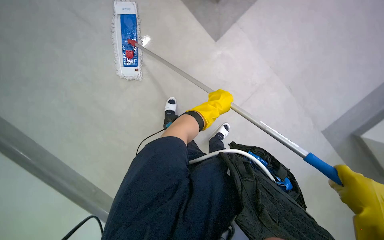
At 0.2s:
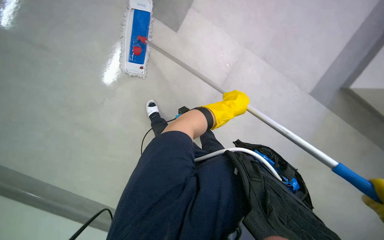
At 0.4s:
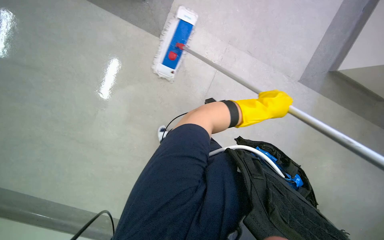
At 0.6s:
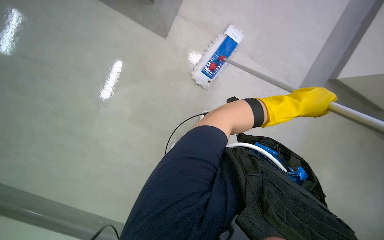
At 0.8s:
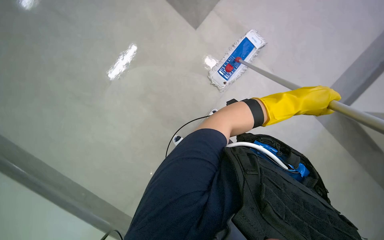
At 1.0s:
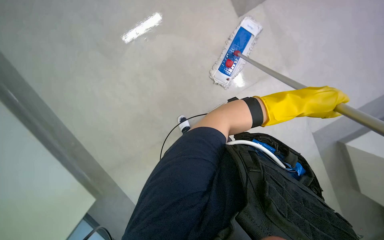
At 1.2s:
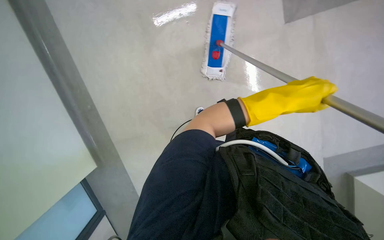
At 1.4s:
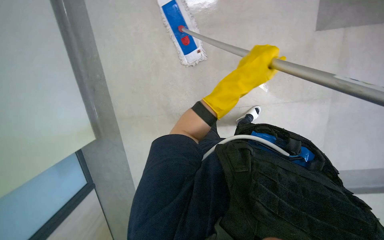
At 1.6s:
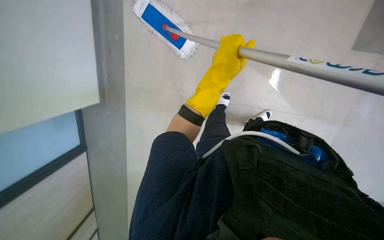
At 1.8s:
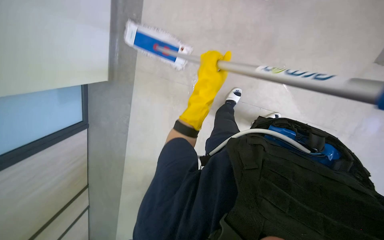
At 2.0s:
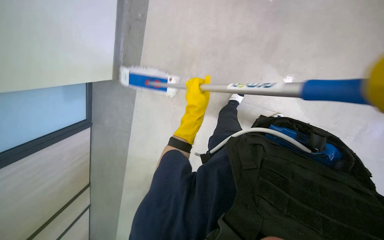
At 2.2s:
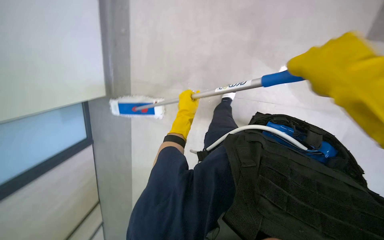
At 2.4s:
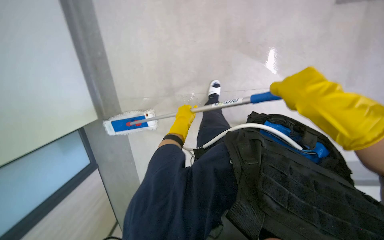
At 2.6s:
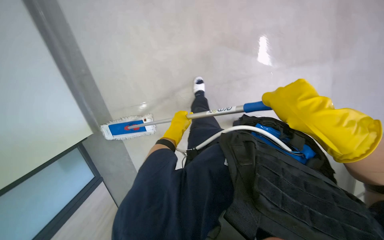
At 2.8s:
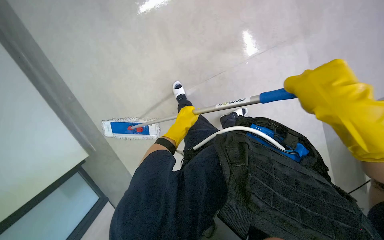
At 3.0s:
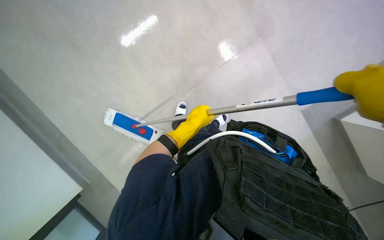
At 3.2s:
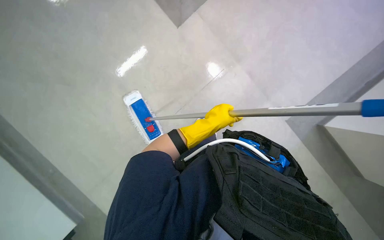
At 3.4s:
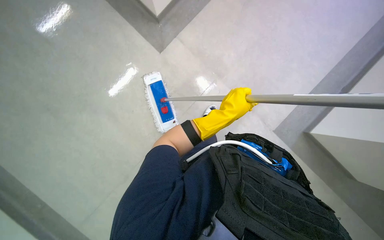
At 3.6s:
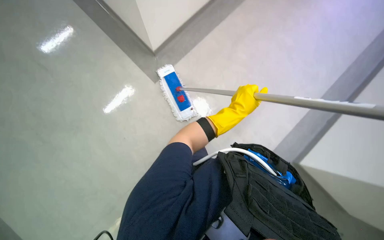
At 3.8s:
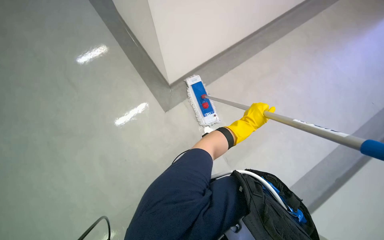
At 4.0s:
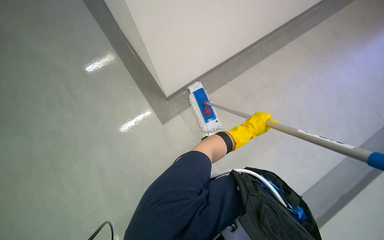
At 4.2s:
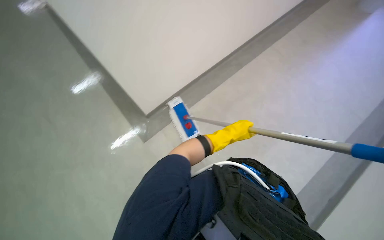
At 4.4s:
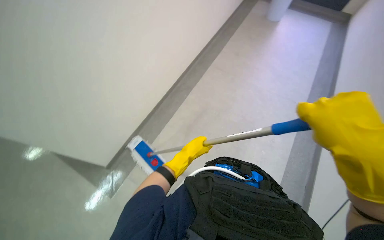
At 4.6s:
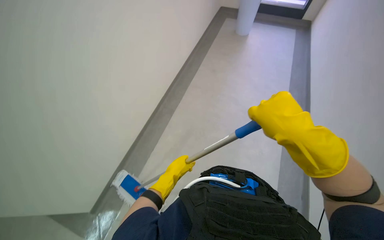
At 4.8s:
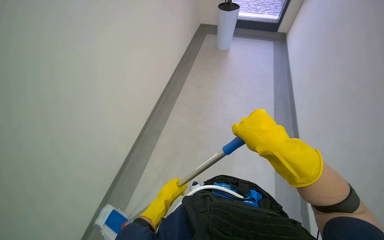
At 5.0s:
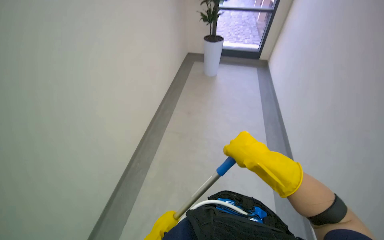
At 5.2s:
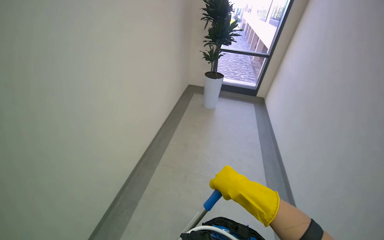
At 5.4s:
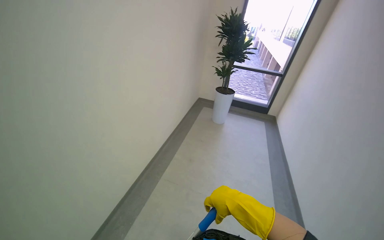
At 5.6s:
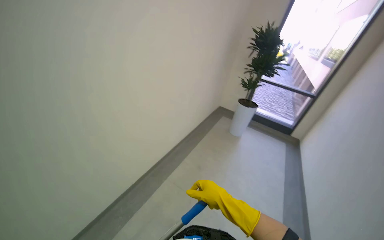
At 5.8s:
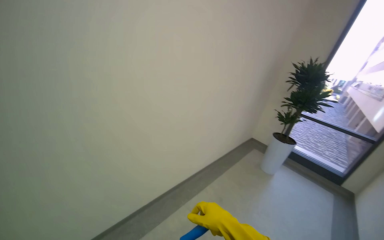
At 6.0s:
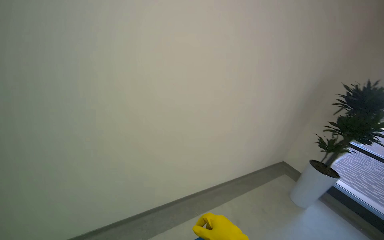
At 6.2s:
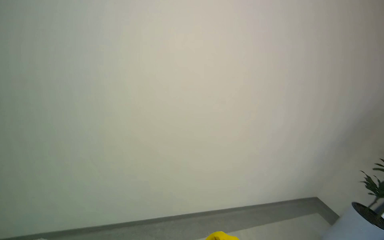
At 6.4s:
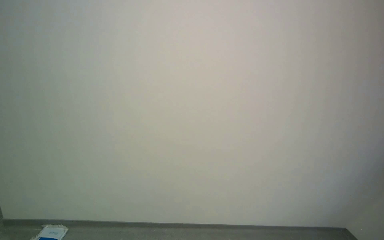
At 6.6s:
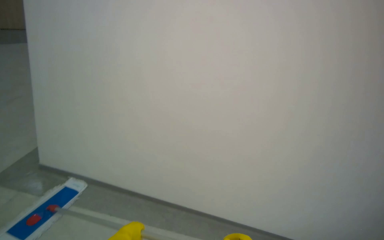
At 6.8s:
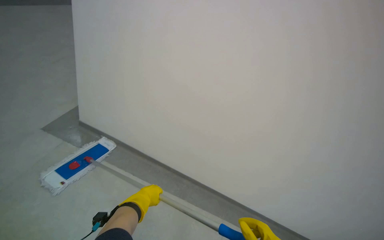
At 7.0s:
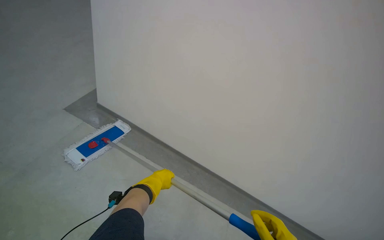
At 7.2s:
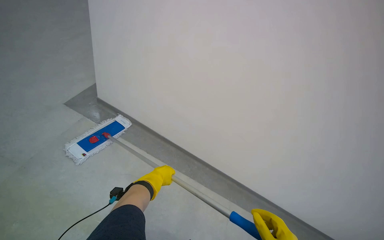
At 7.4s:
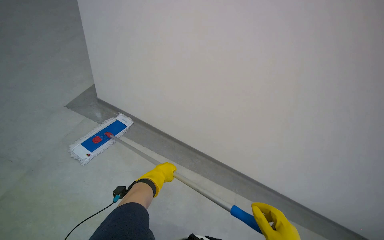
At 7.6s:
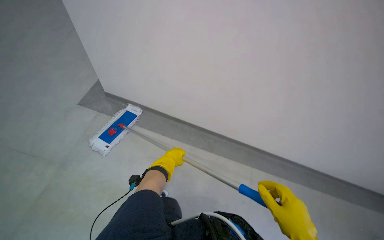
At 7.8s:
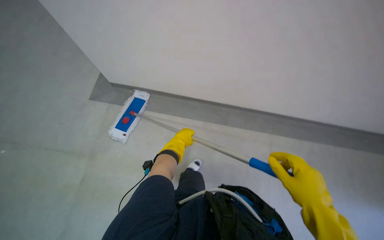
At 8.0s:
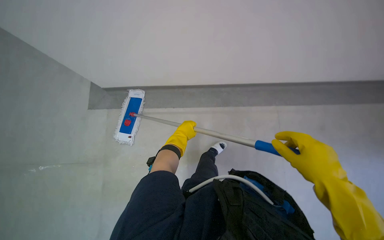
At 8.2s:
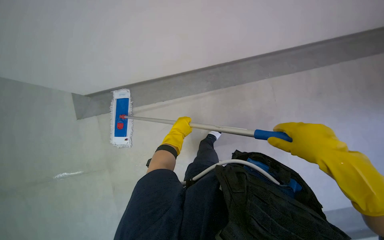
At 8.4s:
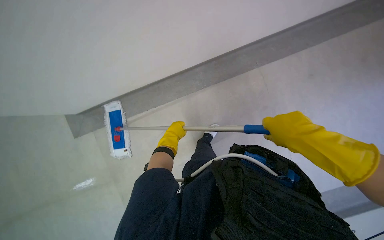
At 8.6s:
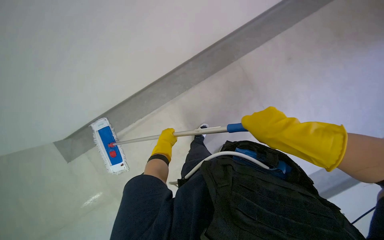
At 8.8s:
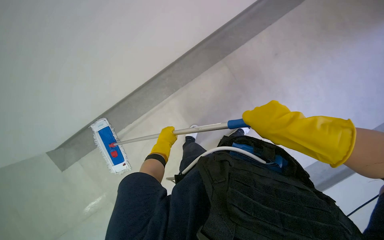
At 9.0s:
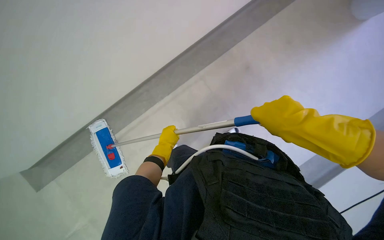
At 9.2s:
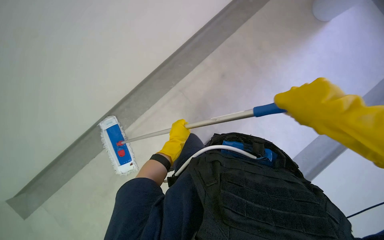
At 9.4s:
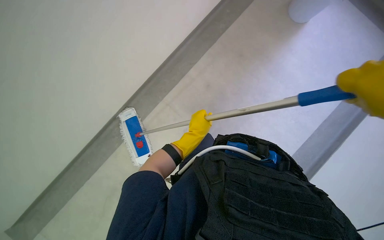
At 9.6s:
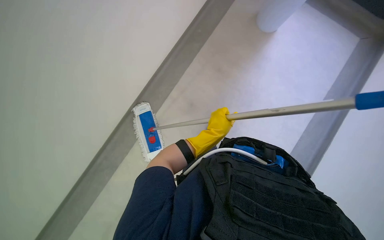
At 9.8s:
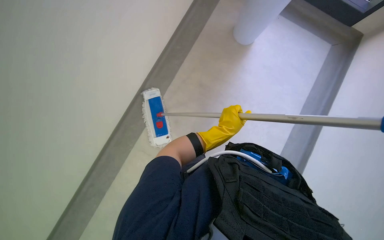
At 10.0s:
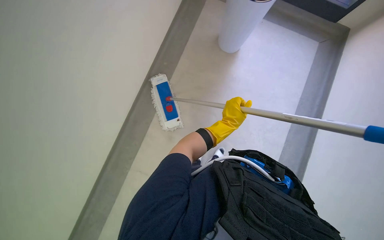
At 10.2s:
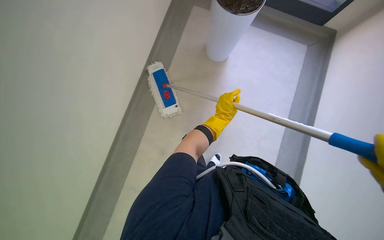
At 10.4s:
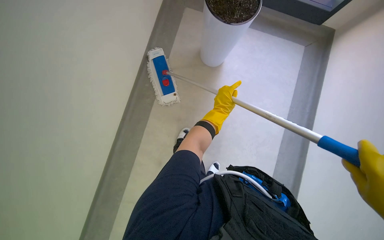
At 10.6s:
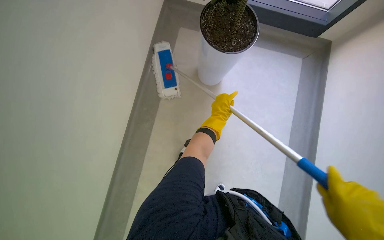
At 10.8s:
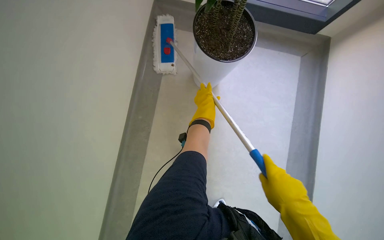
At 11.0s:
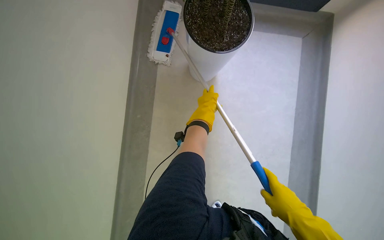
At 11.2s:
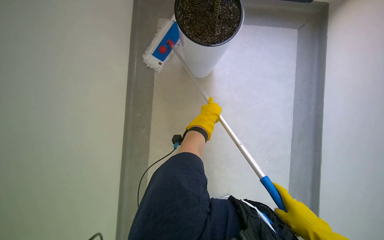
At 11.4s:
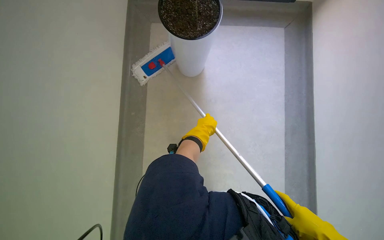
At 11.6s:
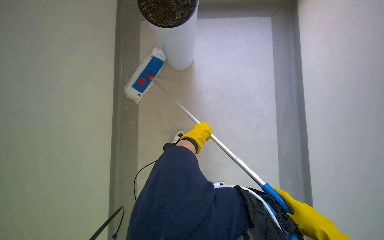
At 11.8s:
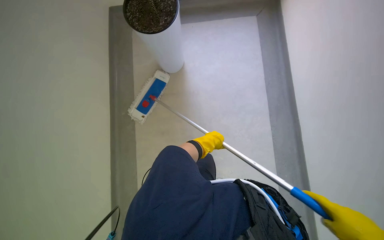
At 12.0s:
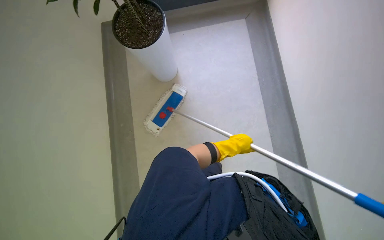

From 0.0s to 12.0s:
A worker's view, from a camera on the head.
Job: mopping floor.
The whole recording: Mopping hallway floor. The worker mops the hallway floor with a long-handled mop.
From 0.0s to 1.6s: The left hand is displaced nearer to the camera by roughly 25 cm, and goes to the right and returns, some 20 cm each way.
From 1.6s to 3.0s: The left hand shifts about 10 cm down the picture.
From 3.0s to 4.4s: The left hand travels to the right and back again, roughly 15 cm each way.
From 4.4s to 6.0s: The head turns to the left by approximately 30 degrees. The camera pitches upward, by roughly 50 degrees.
From 7.6s to 9.0s: The camera pitches downward, by roughly 20 degrees. Everything in view rotates roughly 55 degrees counterclockwise.
From 9.0s to 10.4s: The left hand travels up the picture and to the right by about 20 cm.
From 10.4s to 12.0s: The left hand travels to the right and down the picture by approximately 40 cm.

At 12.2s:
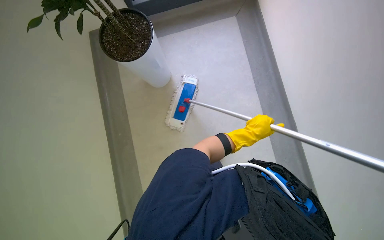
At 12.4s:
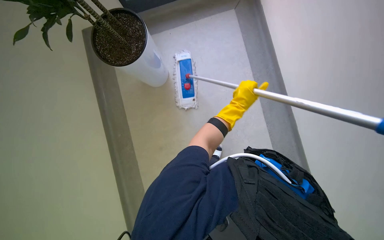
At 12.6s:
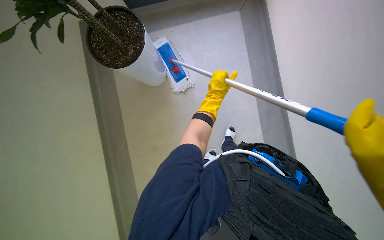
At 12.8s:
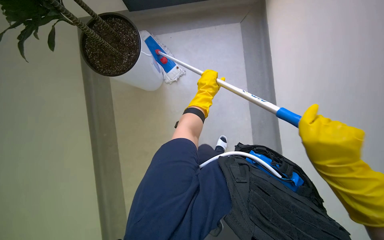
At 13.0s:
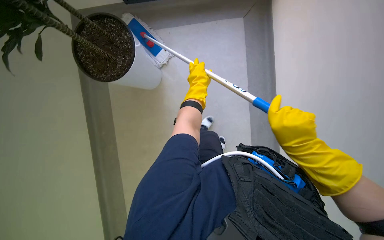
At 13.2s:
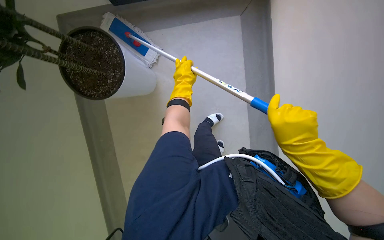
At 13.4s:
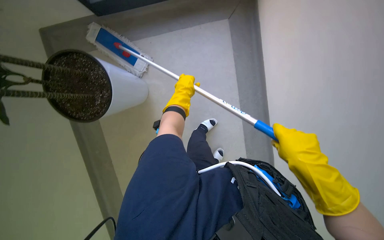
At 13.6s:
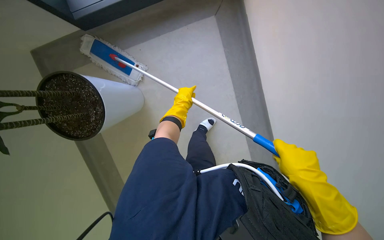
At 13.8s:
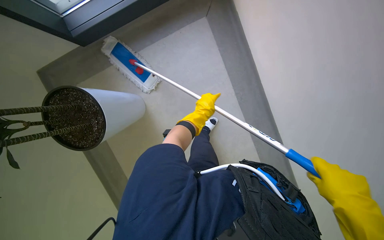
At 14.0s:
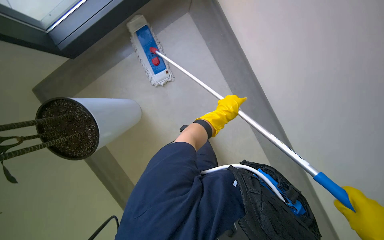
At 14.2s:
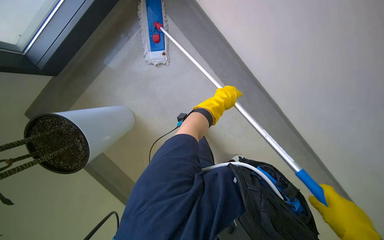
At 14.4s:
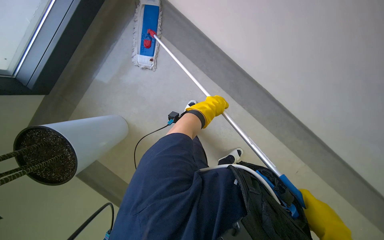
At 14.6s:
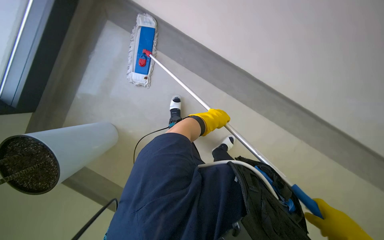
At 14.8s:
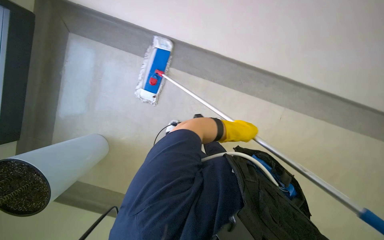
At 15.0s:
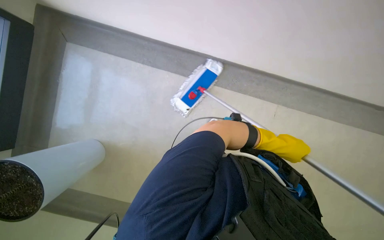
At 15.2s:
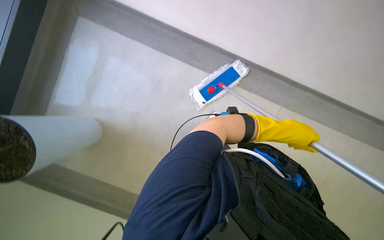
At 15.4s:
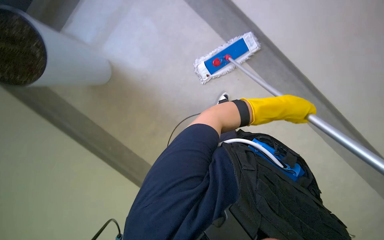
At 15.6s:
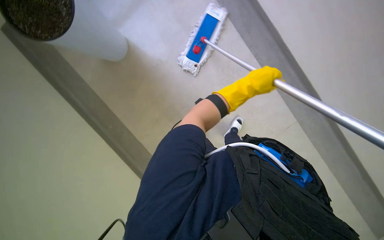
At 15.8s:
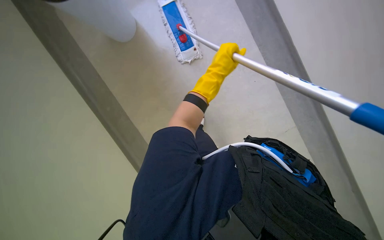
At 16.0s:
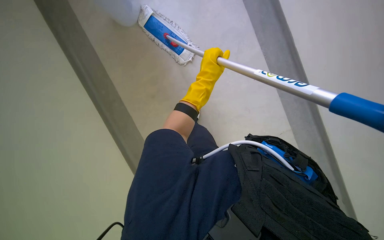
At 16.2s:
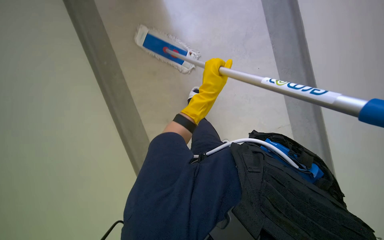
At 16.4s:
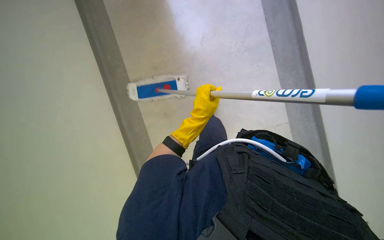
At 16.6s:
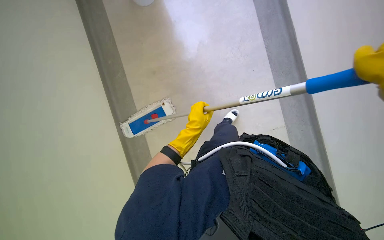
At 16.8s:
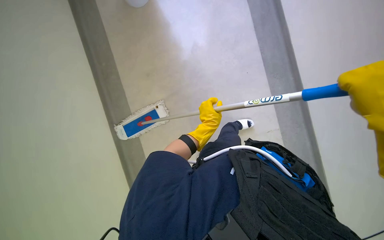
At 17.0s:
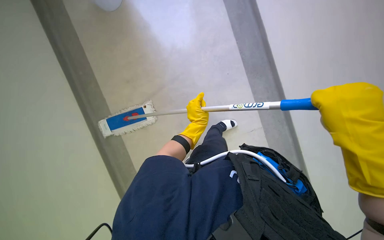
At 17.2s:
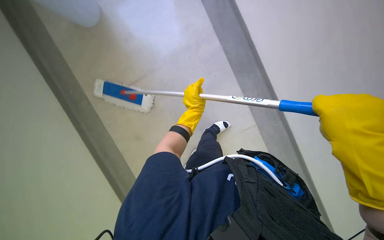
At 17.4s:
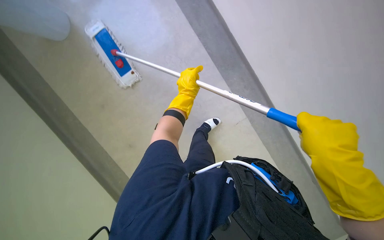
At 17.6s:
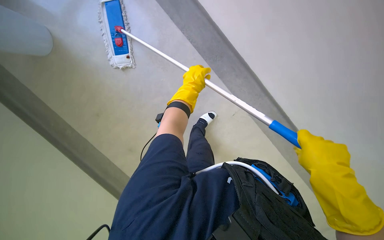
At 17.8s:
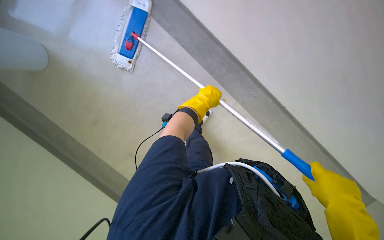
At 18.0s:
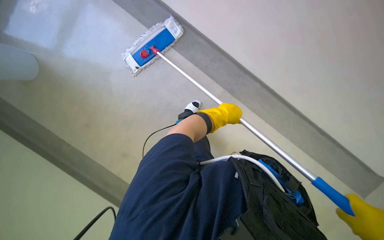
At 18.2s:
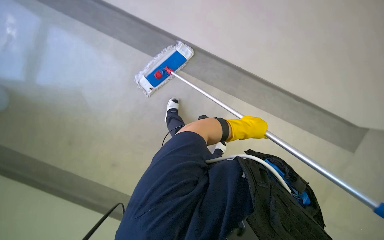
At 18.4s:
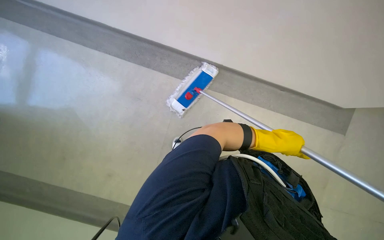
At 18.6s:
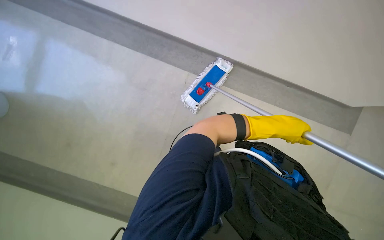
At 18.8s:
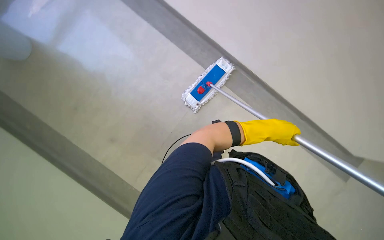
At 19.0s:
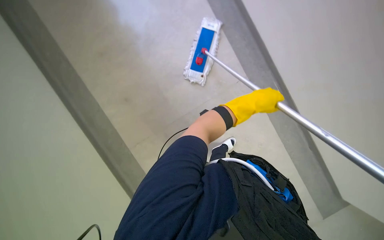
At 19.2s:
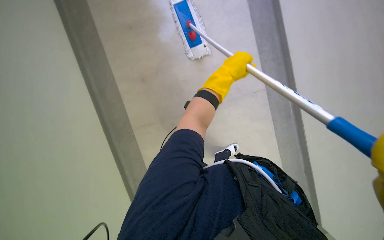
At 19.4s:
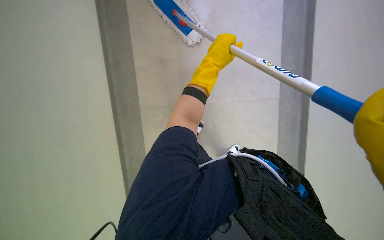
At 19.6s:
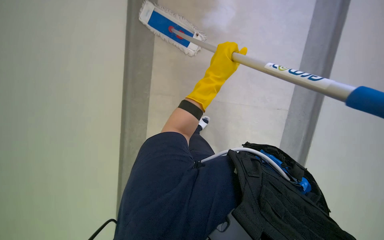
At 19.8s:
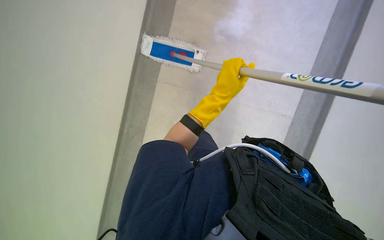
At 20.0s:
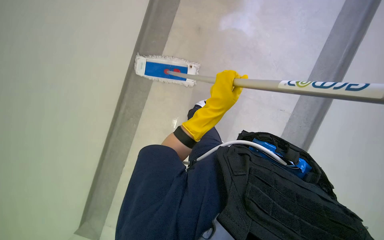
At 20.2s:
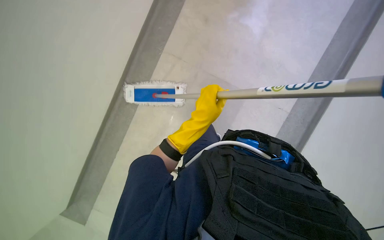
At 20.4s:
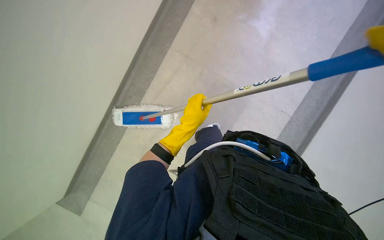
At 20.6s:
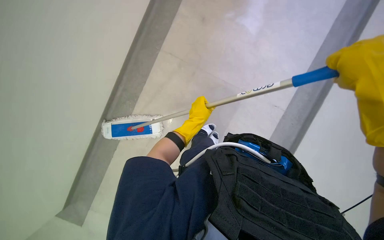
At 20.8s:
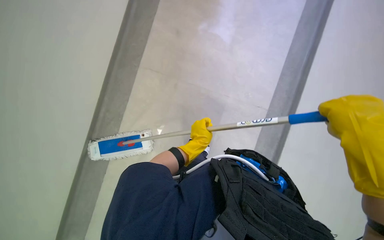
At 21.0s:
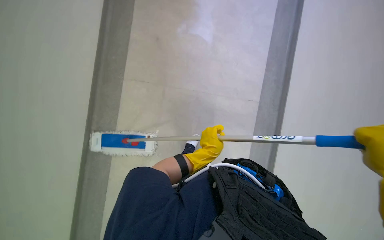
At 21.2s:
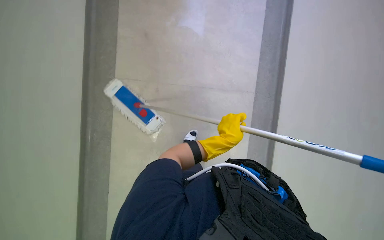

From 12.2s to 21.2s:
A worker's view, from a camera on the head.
Job: mopping floor.
The whole recording: Mopping hallway floor. The worker mops the hallway floor with a long-handled mop.
From 12.2s to 13.8s: The left hand travels up the picture by some 25 cm.
From 13.8s to 15.2s: The left hand is displaced to the right by roughly 50 cm.
From 16.6s to 18.2s: The view pans to the right by some 15 degrees. The left hand goes some 25 cm to the right and nearer to the camera.
From 19.8s to 21.2s: The head rotates approximately 20 degrees to the right. The left hand travels down the picture by about 10 cm.
